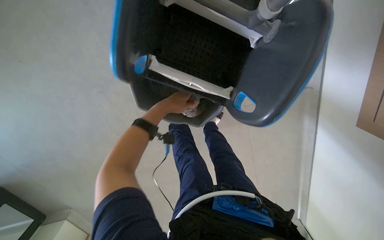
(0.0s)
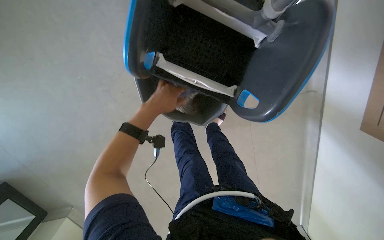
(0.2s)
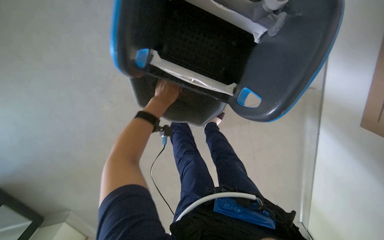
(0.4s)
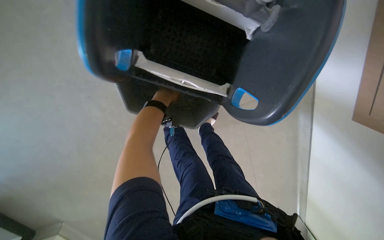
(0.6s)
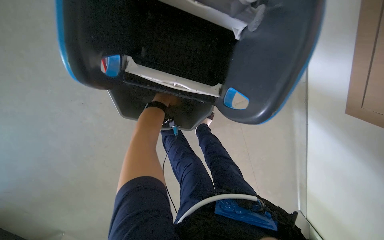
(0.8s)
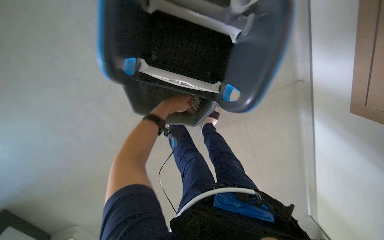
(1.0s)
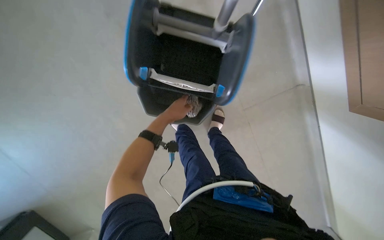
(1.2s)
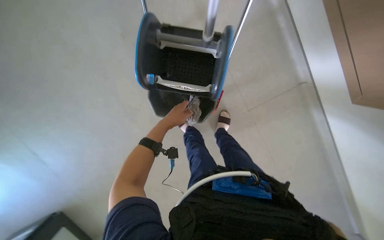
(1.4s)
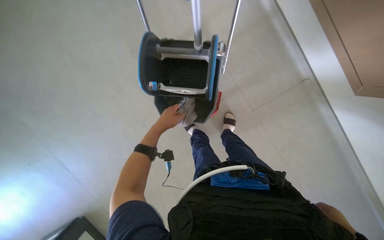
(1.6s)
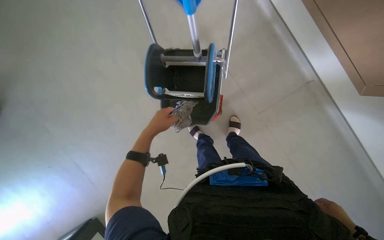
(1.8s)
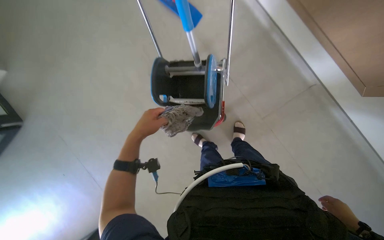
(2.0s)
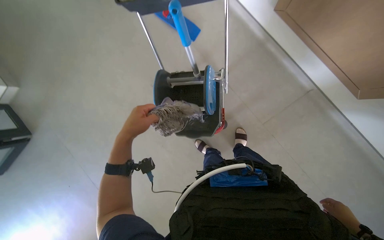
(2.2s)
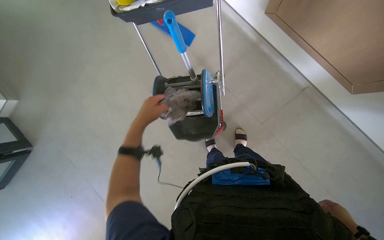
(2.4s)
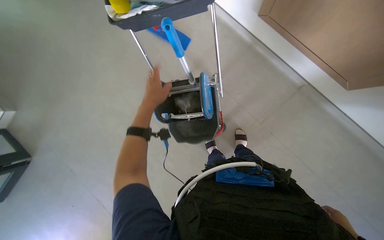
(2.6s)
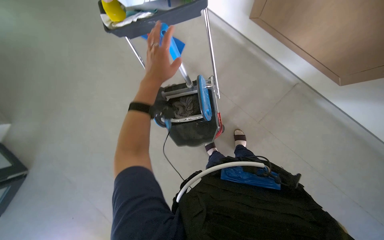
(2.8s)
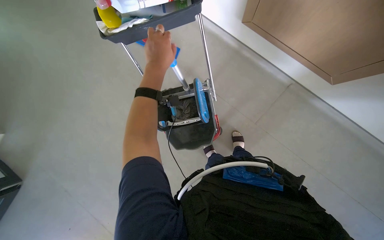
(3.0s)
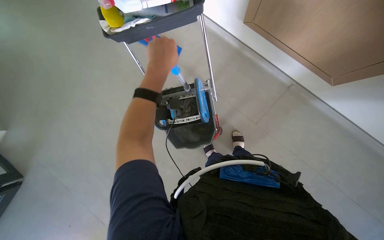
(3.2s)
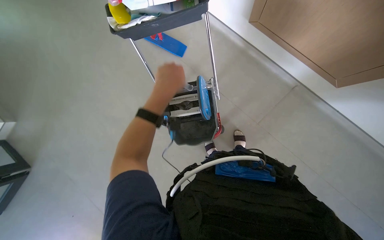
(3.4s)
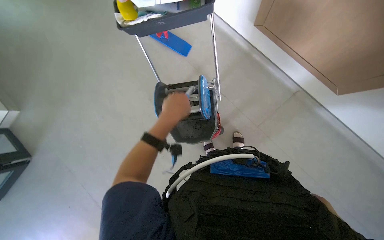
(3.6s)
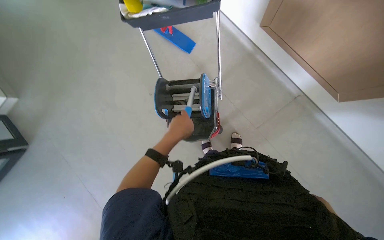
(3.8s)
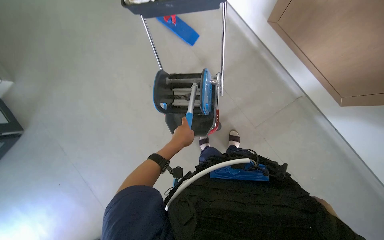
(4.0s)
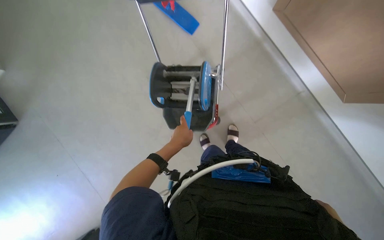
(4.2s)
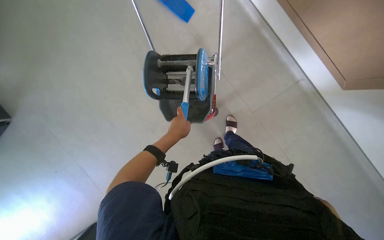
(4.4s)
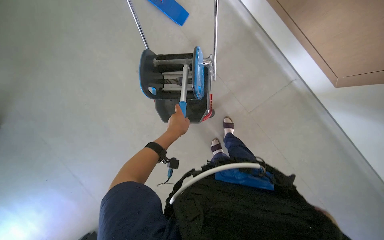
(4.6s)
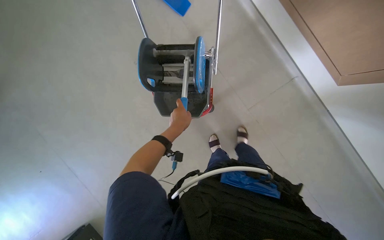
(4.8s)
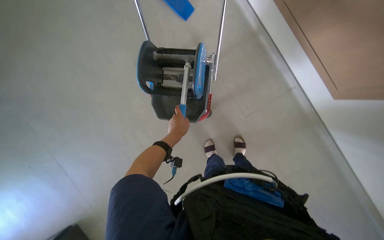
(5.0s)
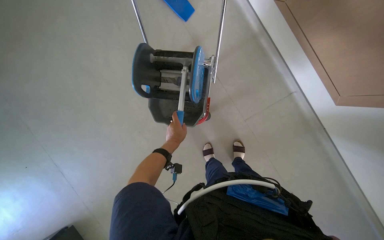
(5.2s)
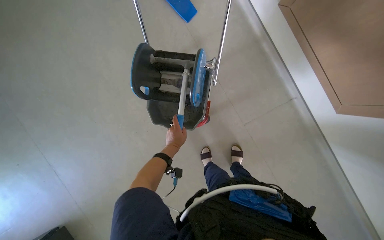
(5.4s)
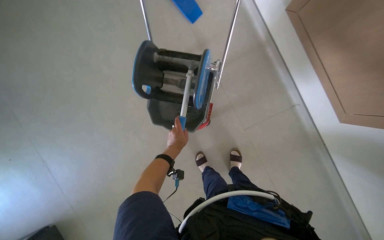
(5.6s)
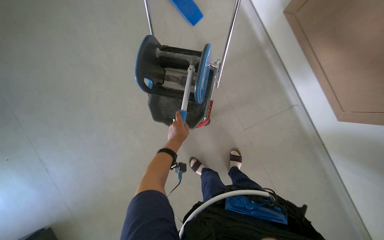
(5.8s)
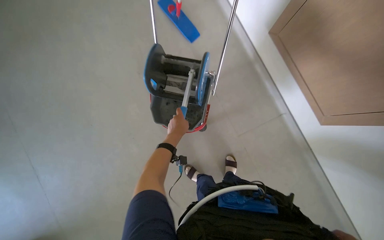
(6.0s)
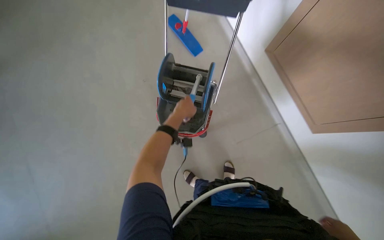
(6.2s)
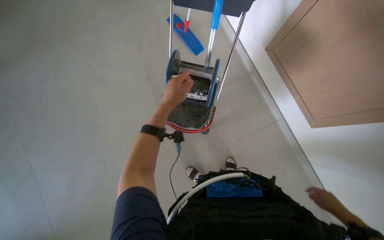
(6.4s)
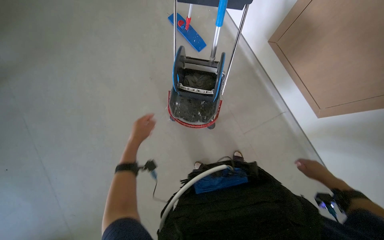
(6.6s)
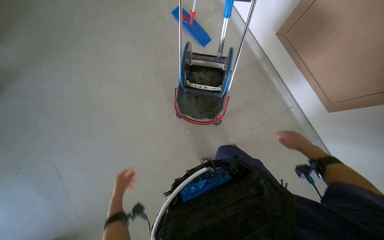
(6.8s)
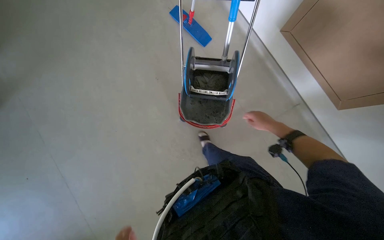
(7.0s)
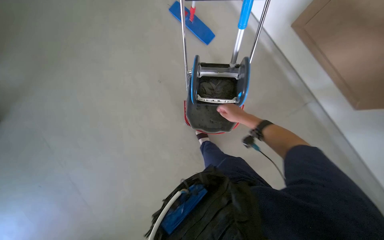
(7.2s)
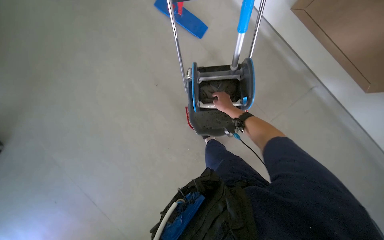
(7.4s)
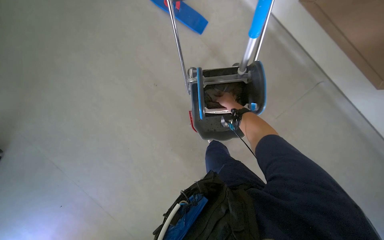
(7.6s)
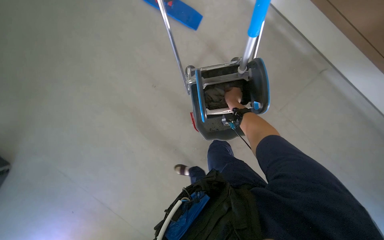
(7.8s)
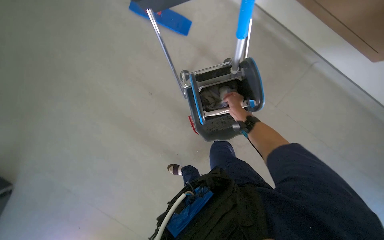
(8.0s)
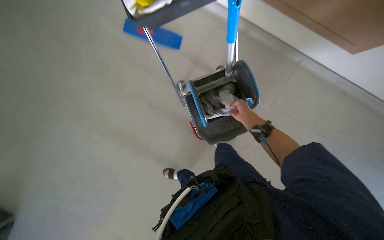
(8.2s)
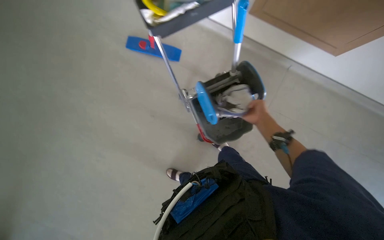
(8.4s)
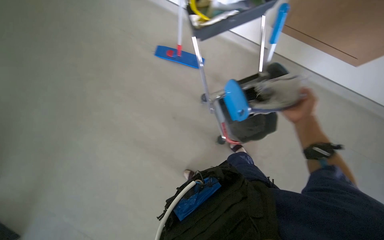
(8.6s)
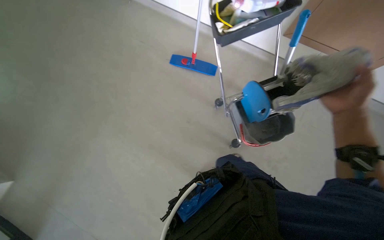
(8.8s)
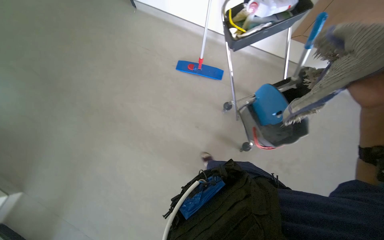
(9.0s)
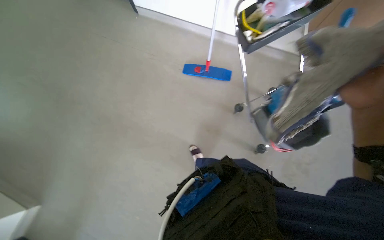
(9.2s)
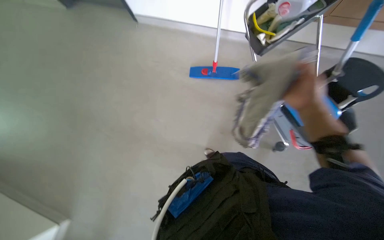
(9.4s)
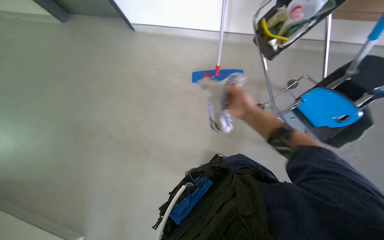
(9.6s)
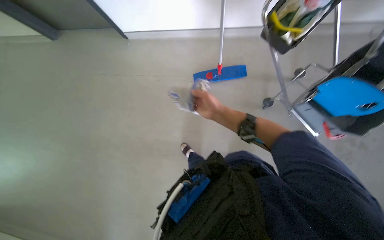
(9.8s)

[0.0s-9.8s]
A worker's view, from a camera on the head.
Job: preparing cleaning supplies.
The whole recording: Preparing mop for cleaning. The worker wrings out a mop head from the bucket and attaches it to the mop handle.
1.4s to 2.8s: The camera pitches upward, by about 15 degrees. The left hand goes approximately 40 cm nearer to the camera and up the picture.
2.8s to 4.2s: The left hand travels down the picture by roughly 25 cm.
4.2s to 5.6s: The left hand goes about 25 cm farther from the camera.
7.0s to 8.4s: The scene turns about 30 degrees counterclockwise in the picture. The right hand shifts approximately 25 cm to the left.
8.4s to 9.8s: The head travels to the left, approximately 50 cm.

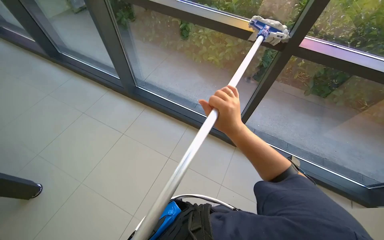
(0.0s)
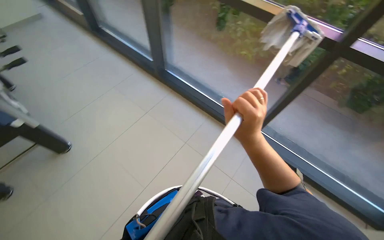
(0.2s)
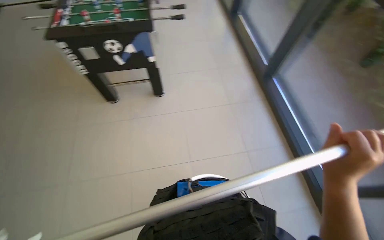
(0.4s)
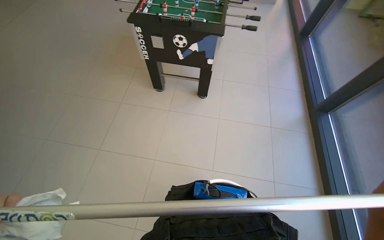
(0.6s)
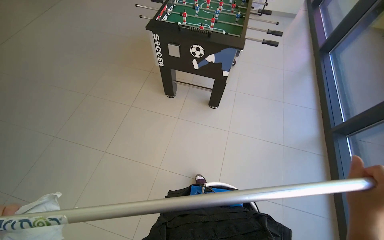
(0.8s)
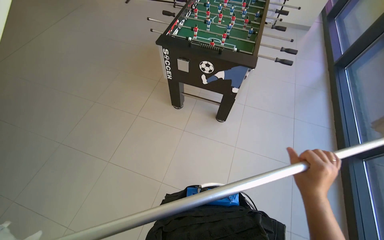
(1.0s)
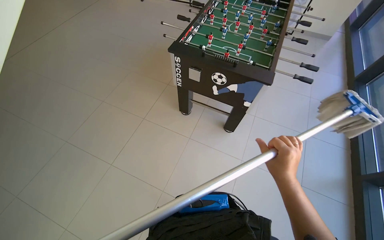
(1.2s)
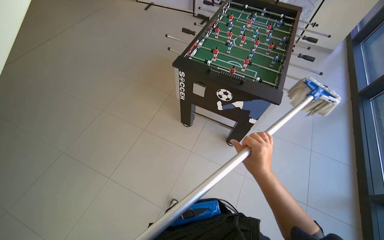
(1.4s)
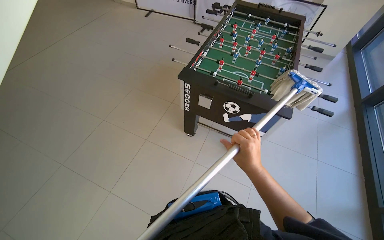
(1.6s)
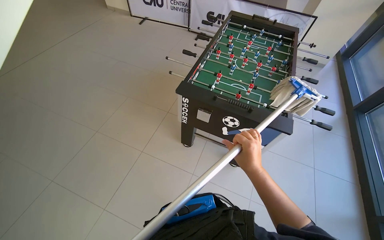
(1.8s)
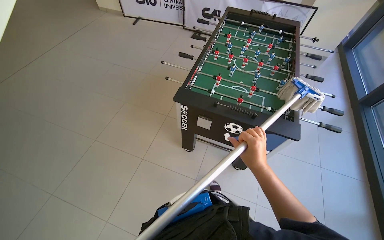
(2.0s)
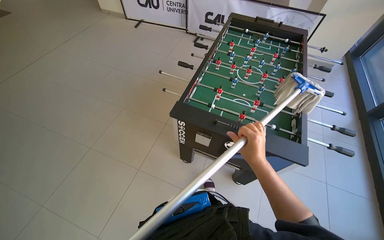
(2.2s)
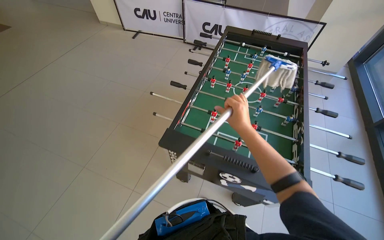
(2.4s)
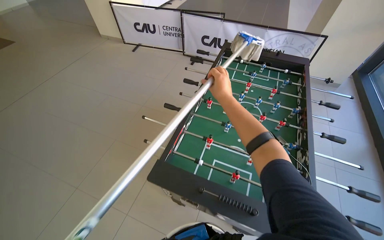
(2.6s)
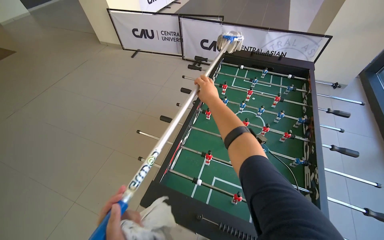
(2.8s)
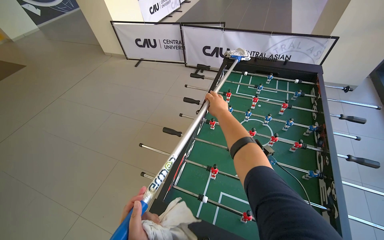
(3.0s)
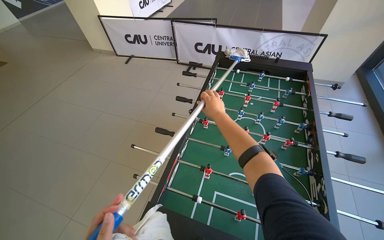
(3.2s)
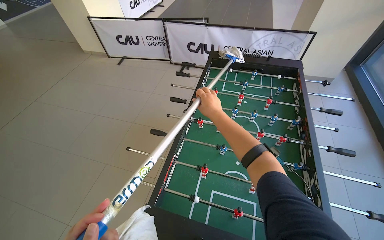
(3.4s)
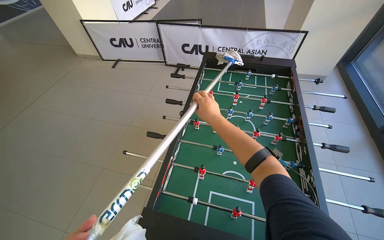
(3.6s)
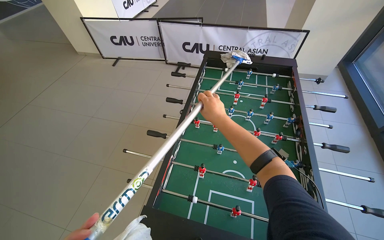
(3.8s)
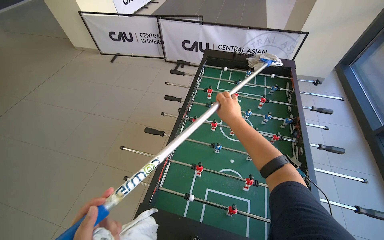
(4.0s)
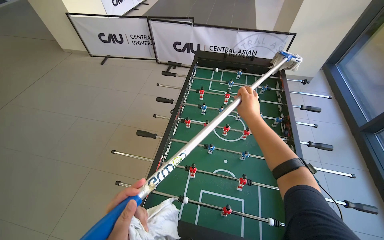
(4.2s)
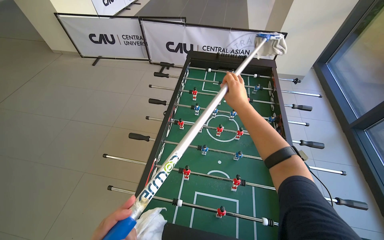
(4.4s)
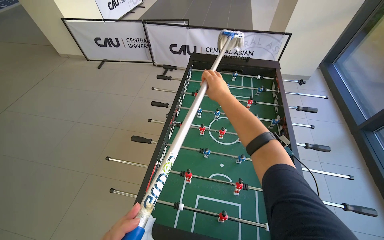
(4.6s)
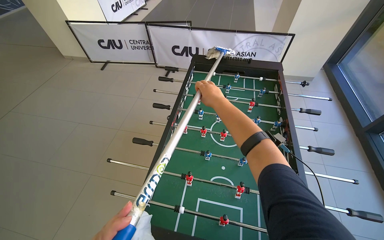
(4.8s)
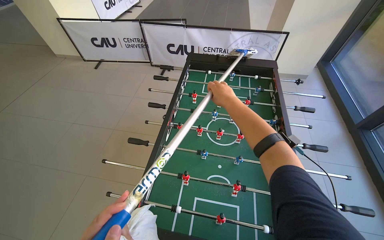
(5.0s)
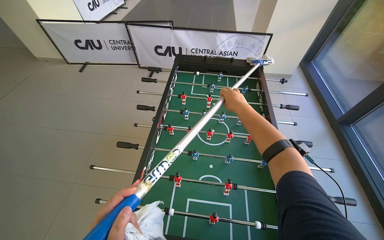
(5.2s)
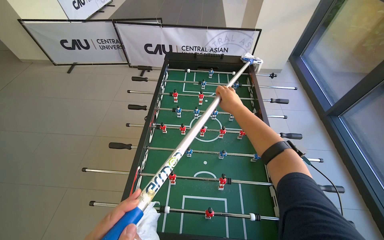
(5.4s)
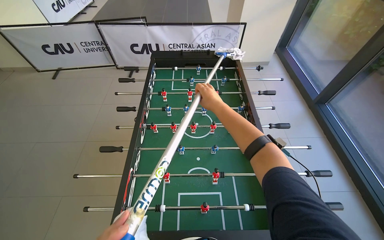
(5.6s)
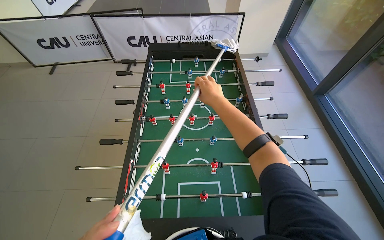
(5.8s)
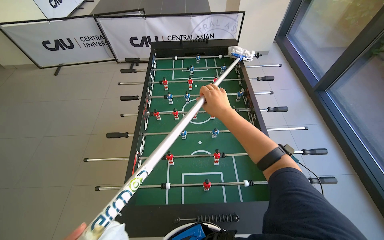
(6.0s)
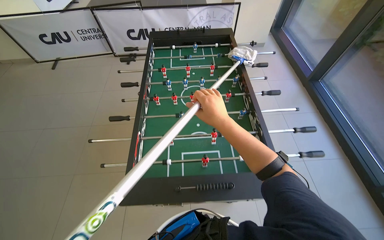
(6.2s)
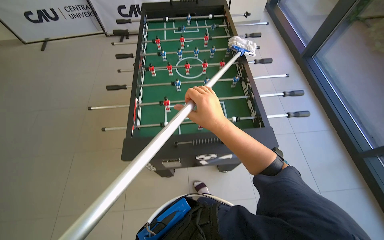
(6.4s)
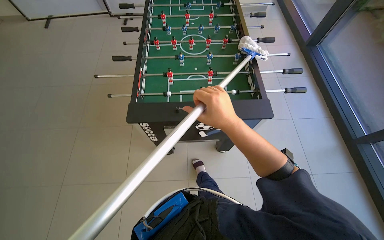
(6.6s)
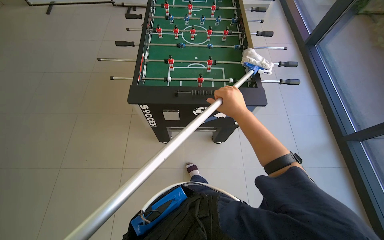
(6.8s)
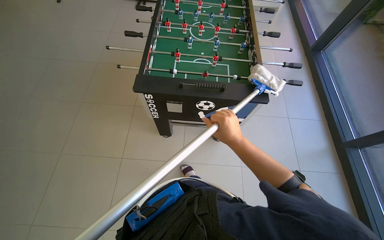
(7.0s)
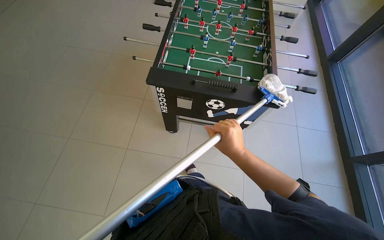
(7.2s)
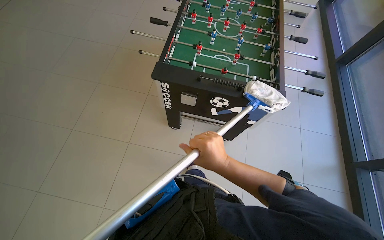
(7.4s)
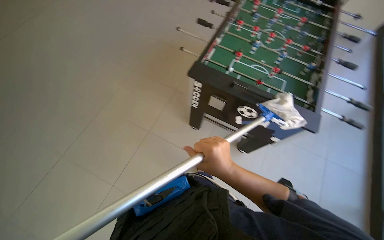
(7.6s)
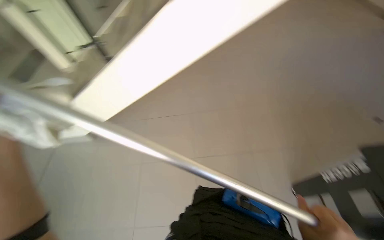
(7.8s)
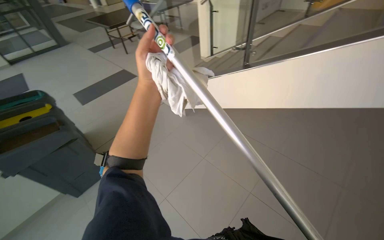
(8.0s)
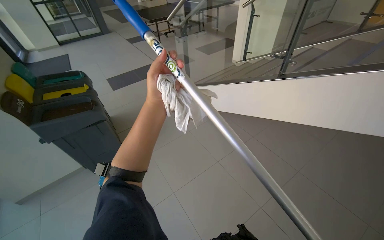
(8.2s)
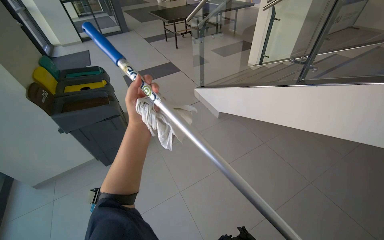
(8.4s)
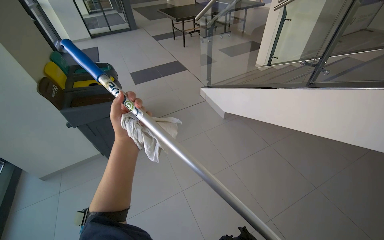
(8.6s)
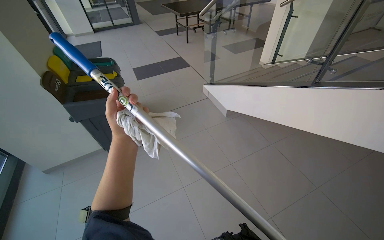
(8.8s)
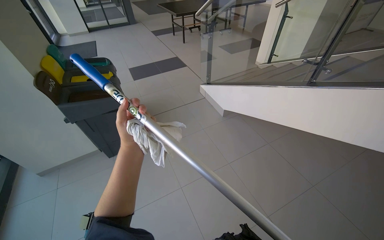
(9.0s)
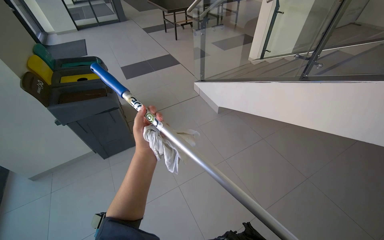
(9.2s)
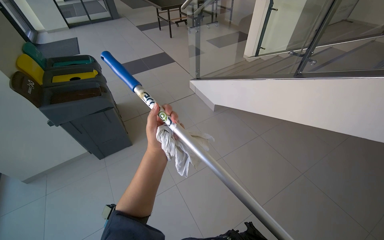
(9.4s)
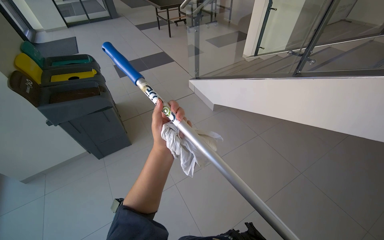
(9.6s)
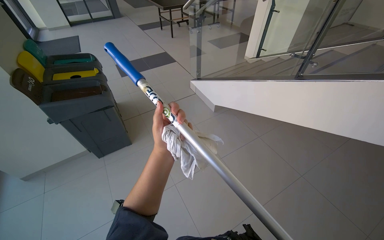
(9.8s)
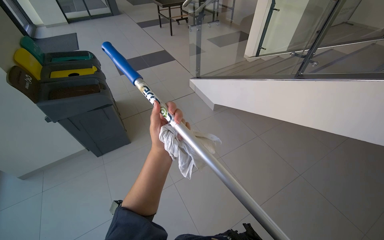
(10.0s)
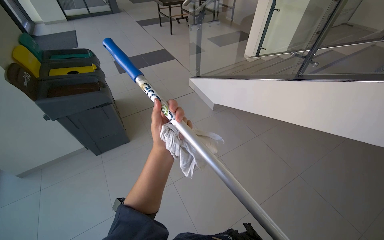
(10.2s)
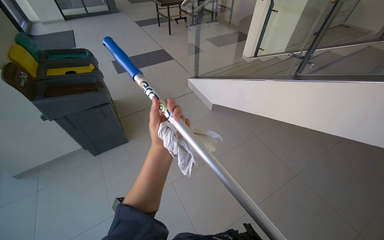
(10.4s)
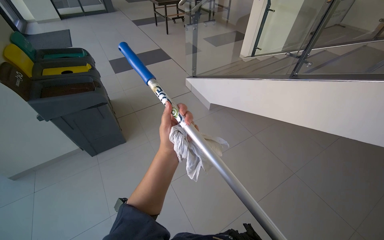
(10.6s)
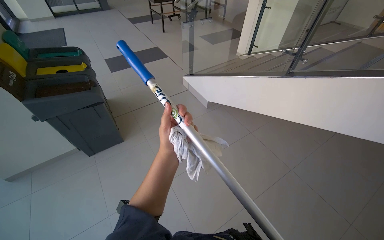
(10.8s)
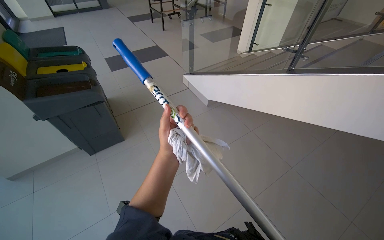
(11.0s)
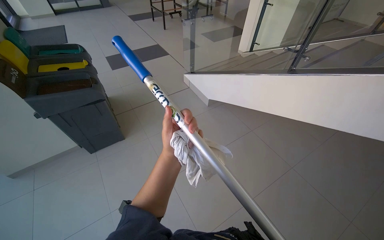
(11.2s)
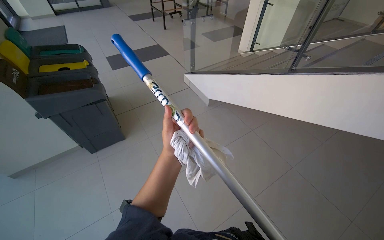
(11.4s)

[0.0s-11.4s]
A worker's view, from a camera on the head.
Job: wiping surfaces.
The whole recording: Cleaning foosball table. The worker cleans the foosball table using a mop tool.
0.0s to 1.4s: The wearer moves about 60 cm. The wearer looks roughly 90 degrees further to the left.
1.4s to 2.8s: The wearer moves roughly 80 cm.
2.8s to 4.2s: The right hand travels to the right by approximately 25 cm.
5.6s to 7.2s: The wearer moves approximately 60 cm.
8.6s to 10.0s: The left hand goes roughly 10 cm to the right.
